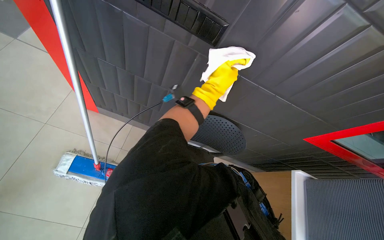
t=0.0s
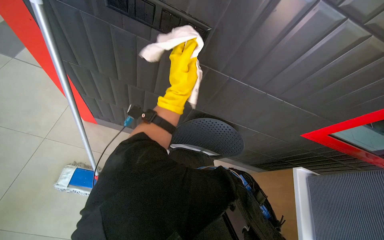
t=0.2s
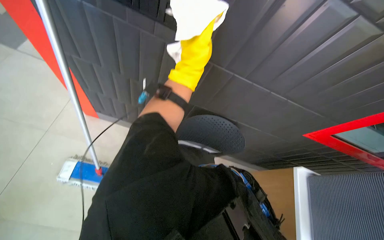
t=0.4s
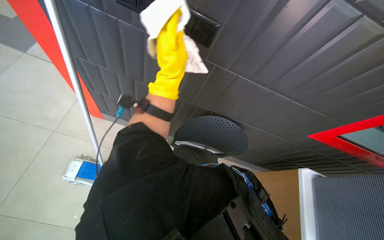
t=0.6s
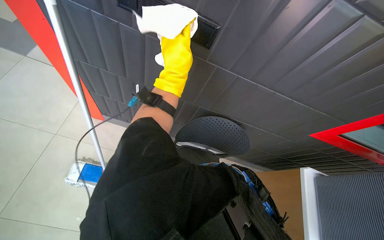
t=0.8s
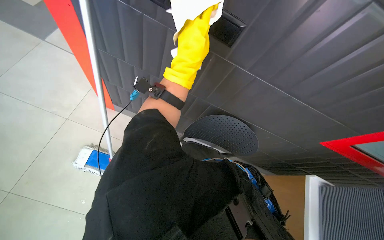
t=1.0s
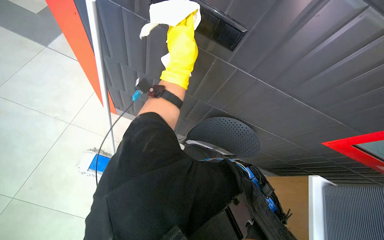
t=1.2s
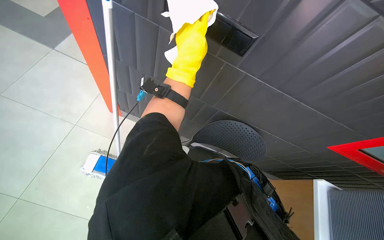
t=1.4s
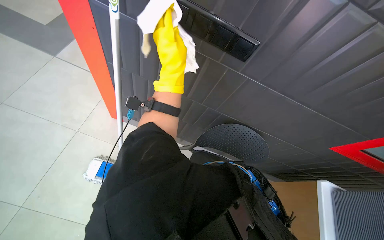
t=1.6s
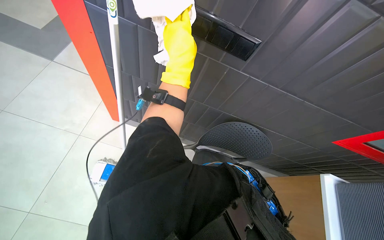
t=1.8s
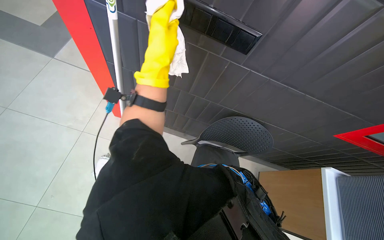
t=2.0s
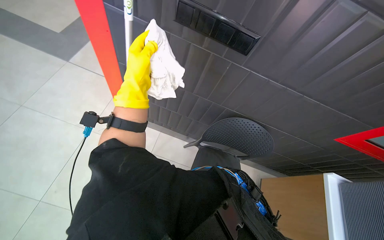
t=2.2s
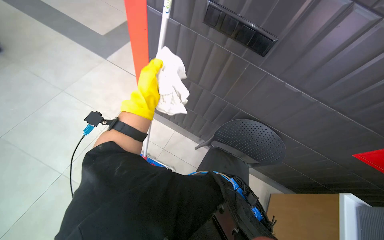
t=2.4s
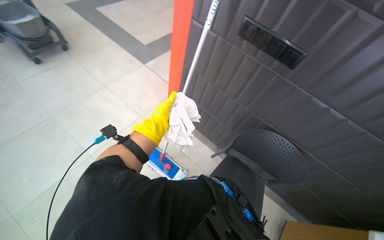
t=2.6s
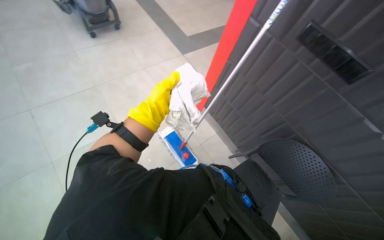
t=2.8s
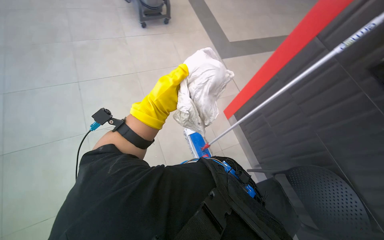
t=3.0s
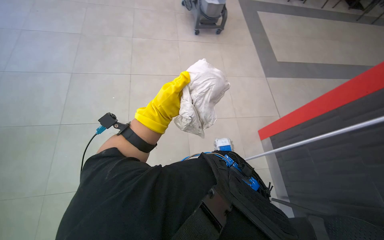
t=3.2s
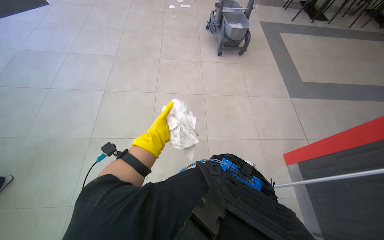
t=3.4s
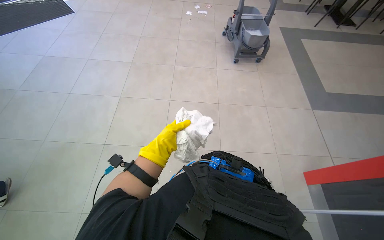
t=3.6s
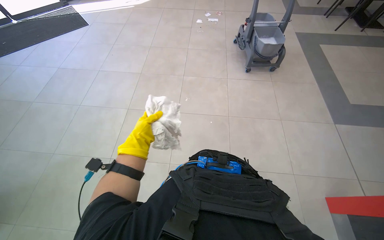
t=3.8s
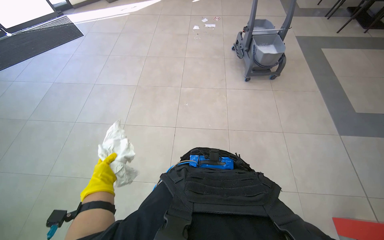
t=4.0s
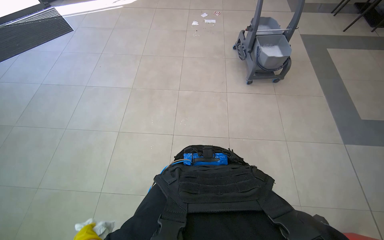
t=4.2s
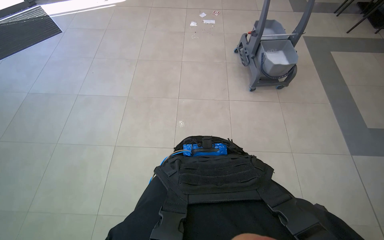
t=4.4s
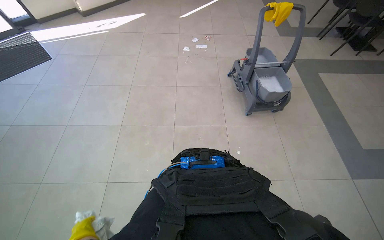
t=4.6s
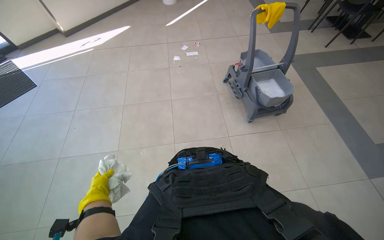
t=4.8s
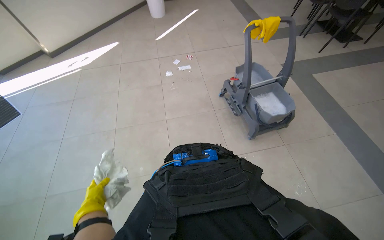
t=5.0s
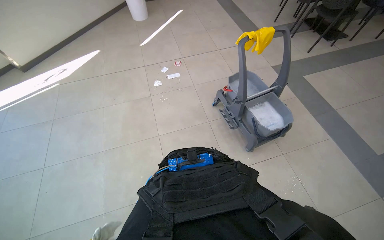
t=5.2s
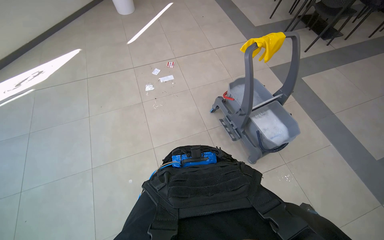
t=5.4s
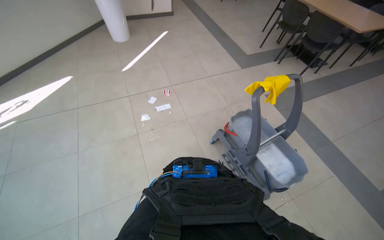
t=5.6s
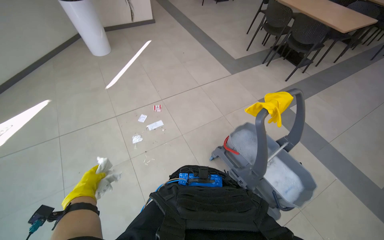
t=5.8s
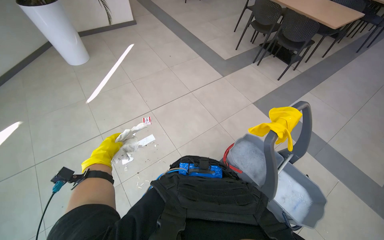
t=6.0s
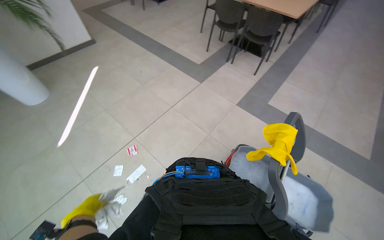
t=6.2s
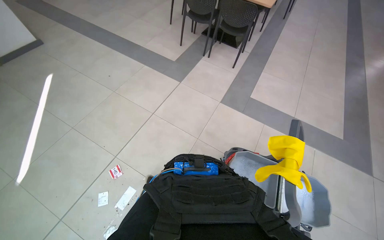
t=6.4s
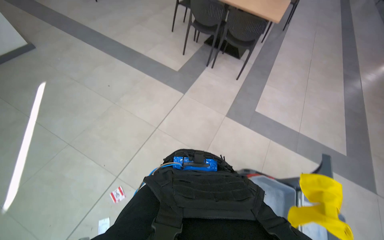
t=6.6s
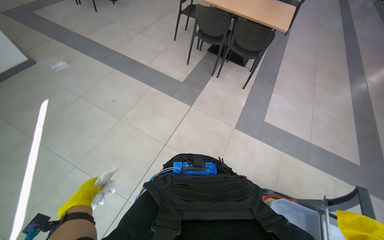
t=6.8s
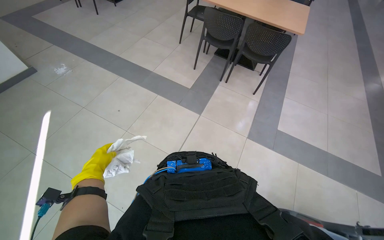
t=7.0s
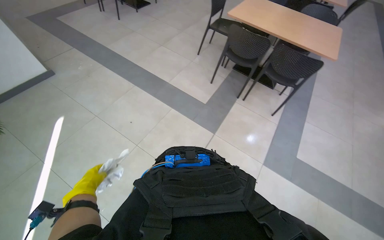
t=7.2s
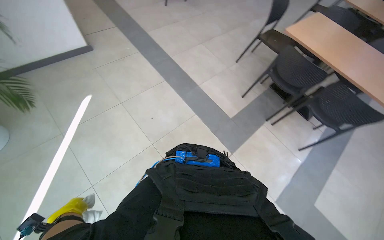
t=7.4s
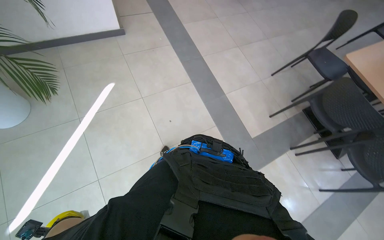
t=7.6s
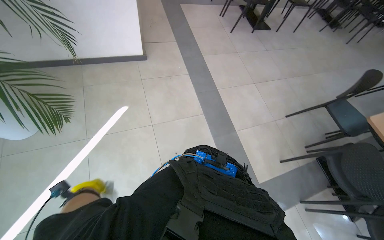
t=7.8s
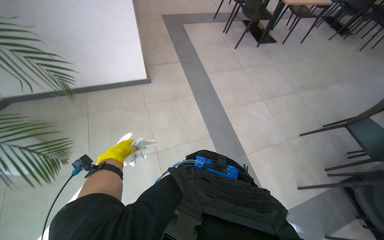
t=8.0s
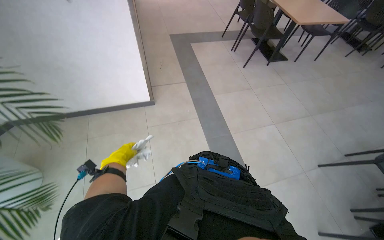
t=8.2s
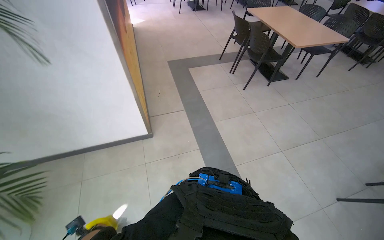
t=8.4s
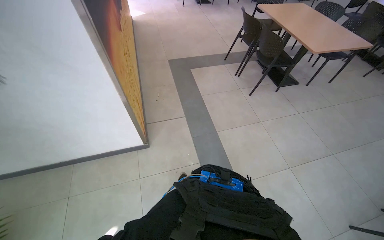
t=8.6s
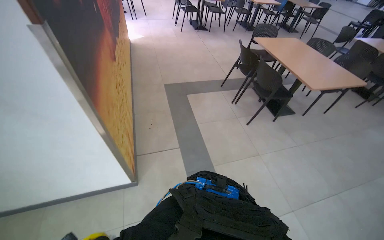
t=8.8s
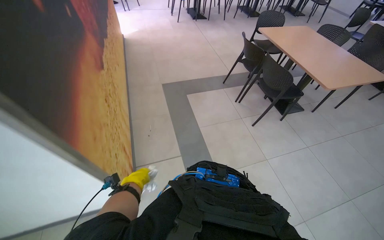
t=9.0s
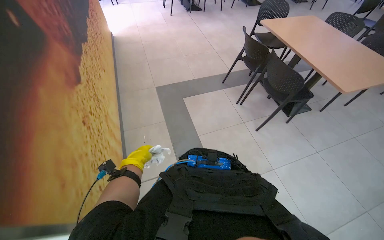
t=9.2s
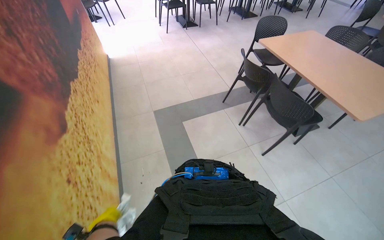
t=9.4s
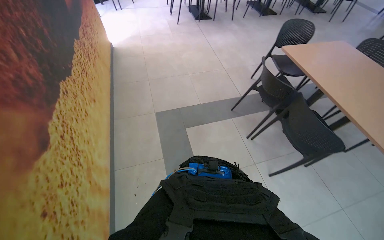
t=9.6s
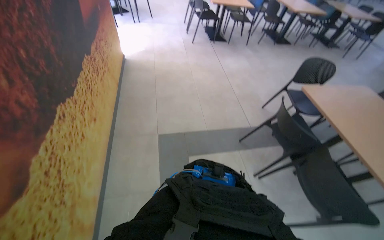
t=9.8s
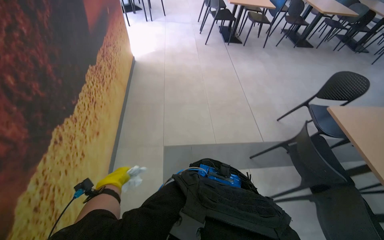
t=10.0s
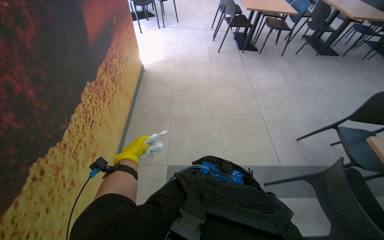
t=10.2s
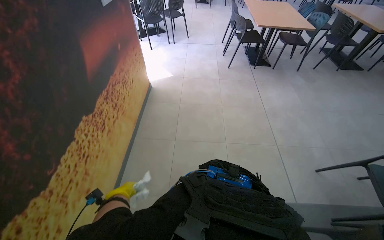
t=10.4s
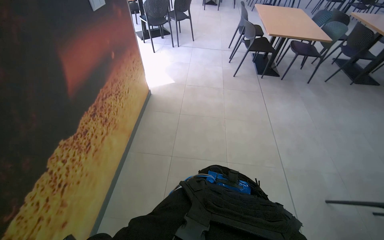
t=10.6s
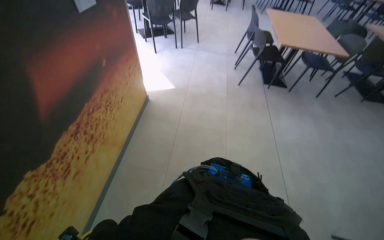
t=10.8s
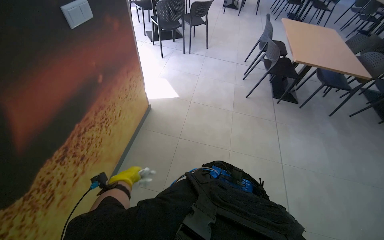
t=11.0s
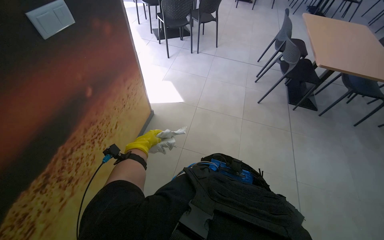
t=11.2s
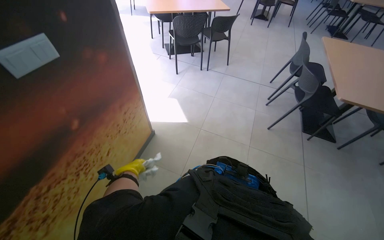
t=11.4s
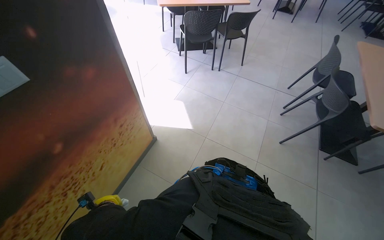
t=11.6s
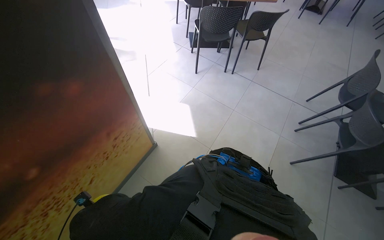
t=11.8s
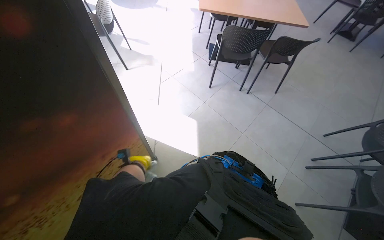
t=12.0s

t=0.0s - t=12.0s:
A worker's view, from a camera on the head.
Job: wiping surfaces.
The whole recording: Cleaning various surfaces. The worker prepares a cloth and cleans multiple surfaces including a picture, plant, wall, window, table, and chair.
t=0.0s - t=1.6s: The left hand travels to the left and nearer to the camera by approximately 30 cm.
t=1.6s - t=3.0s: The wearer moves about 50 cm. The head rotates roughly 50 degrees to the left.
t=3.0s - t=4.4s: The camera is carried approximately 90 cm. The wearer's head swings approximately 30 degrees to the left.
t=4.4s - t=6.0s: The wearer moves approximately 1.5 m. The head turns to the right by some 40 degrees.
t=6.0s - t=7.6s: The camera travels roughly 1.5 m.
t=7.6s - t=9.0s: The camera is carried about 1.5 m. The view tips upward by some 15 degrees.
t=9.0s - t=10.4s: The head travels about 1.5 m. The head turns to the left by some 20 degrees.
t=10.4s - t=12.0s: The camera travels some 1.5 m. The head rotates roughly 40 degrees to the left.

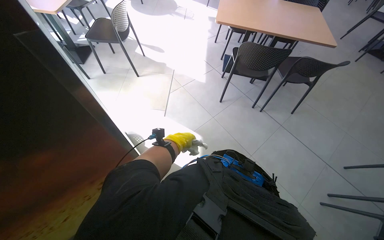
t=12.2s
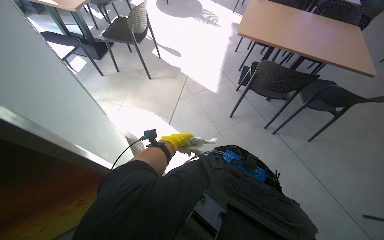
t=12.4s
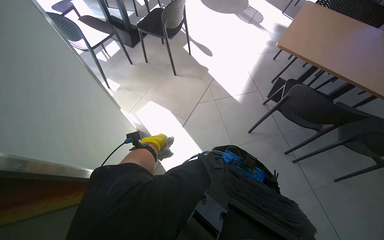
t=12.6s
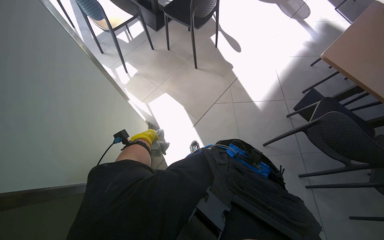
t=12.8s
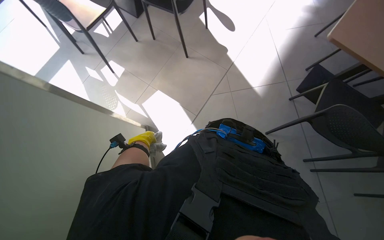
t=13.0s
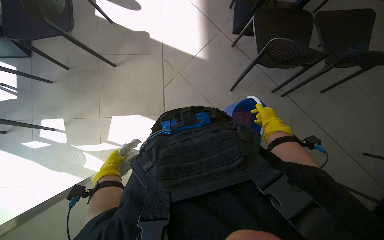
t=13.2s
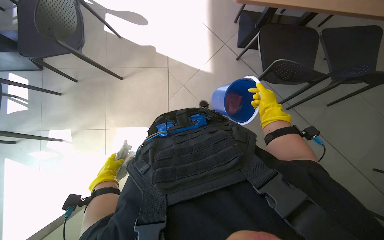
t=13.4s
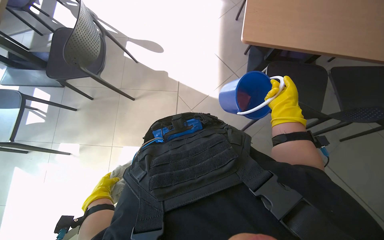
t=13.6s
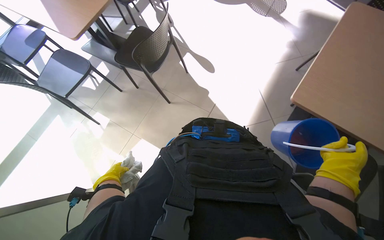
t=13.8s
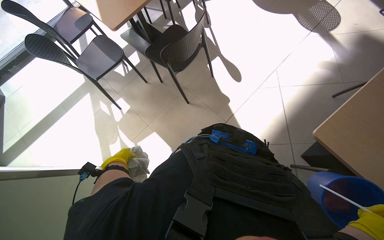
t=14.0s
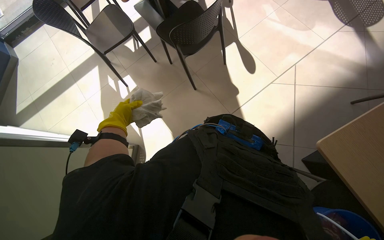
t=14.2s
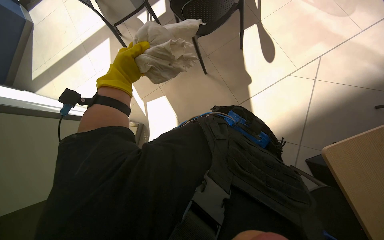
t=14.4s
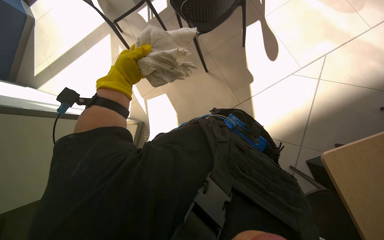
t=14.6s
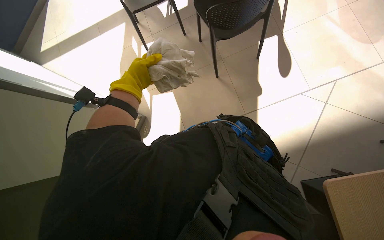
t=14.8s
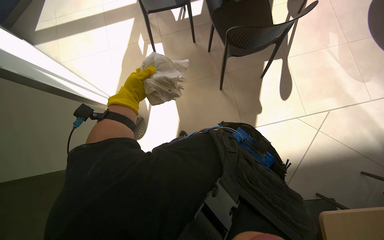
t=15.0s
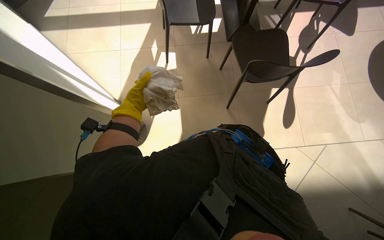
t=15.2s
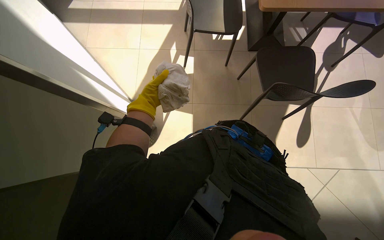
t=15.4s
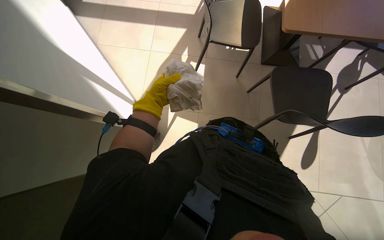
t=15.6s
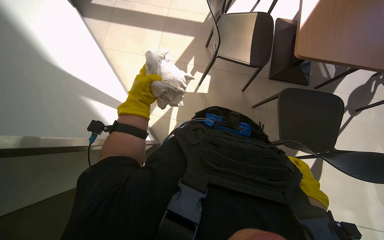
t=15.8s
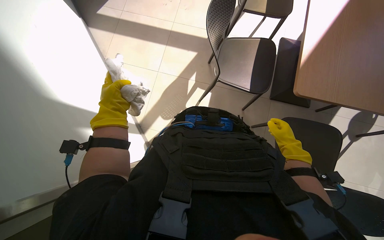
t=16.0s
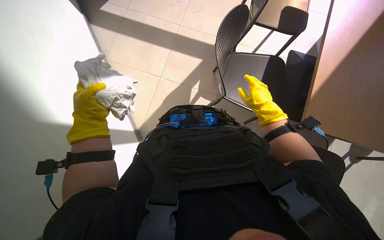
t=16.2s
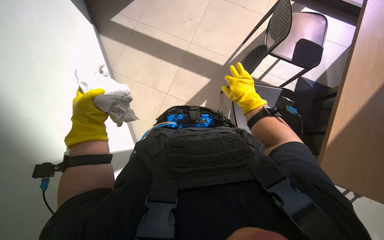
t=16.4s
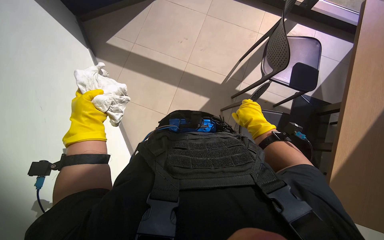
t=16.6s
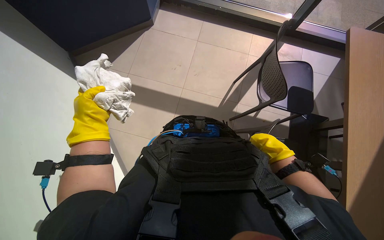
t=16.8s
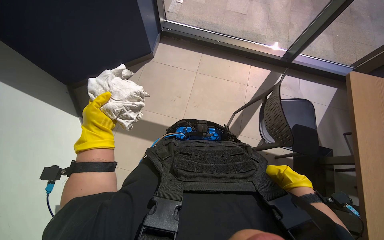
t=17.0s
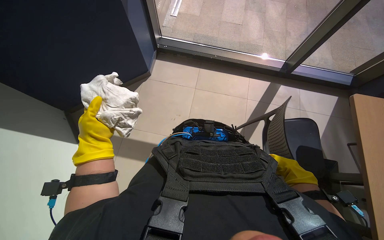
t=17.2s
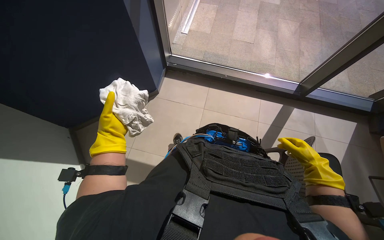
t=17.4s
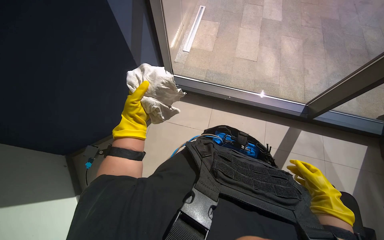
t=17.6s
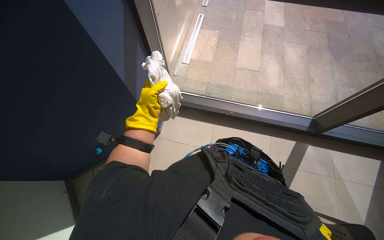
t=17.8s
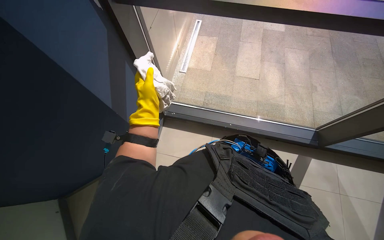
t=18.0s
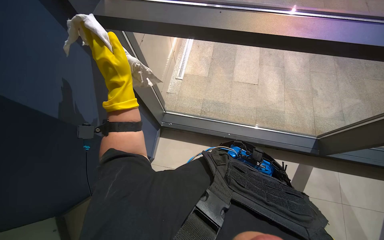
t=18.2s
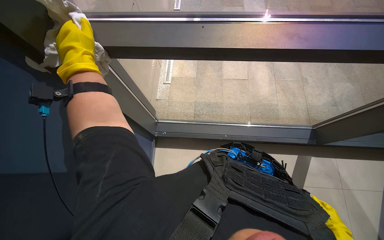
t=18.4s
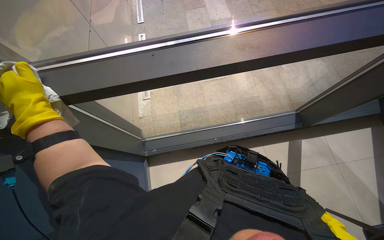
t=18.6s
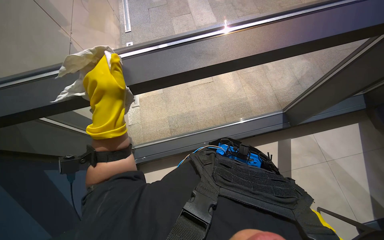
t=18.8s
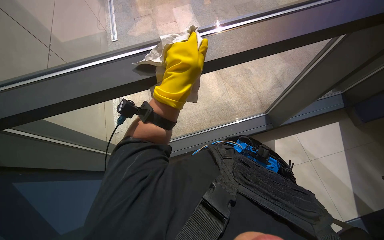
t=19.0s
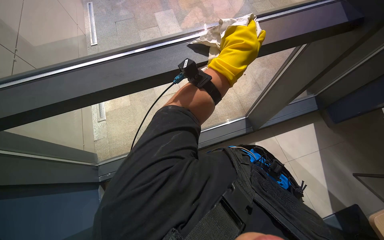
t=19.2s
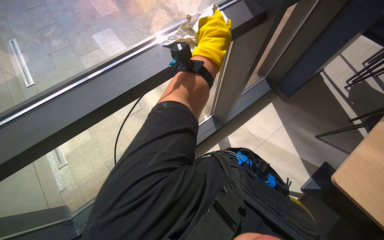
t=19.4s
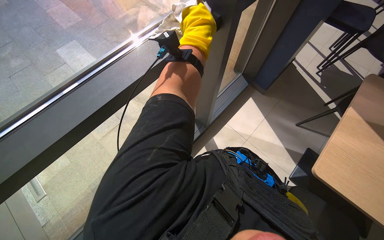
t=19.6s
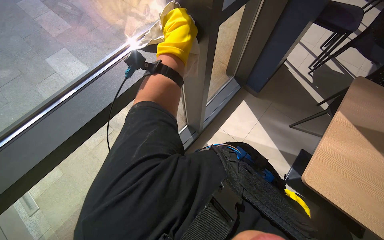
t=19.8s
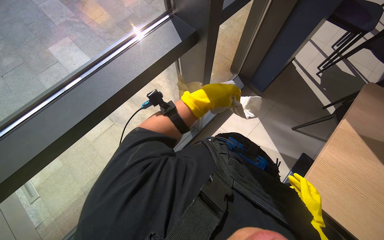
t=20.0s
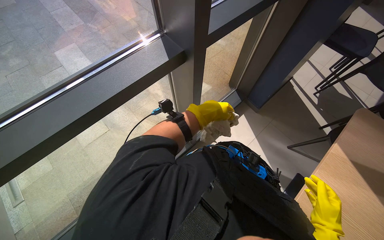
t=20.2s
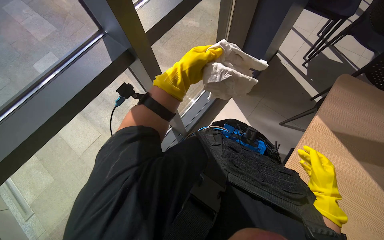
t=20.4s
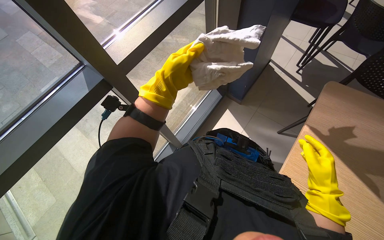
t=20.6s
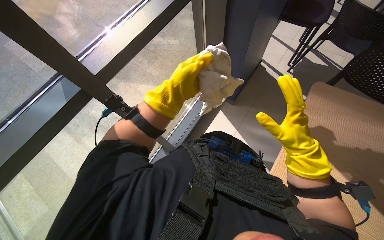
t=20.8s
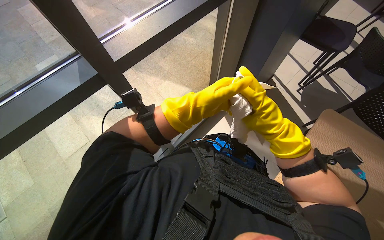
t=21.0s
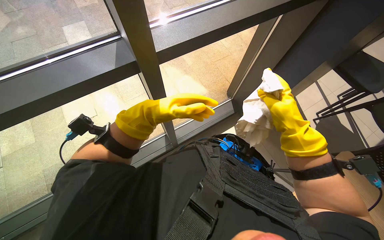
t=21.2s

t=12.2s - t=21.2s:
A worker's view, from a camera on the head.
Job: wiping surfaces.
The whole recording: Cleaning various surfaces. The worker prepares a cloth and cleans multiple surfaces including a picture, plant, wall, window, table, and chair.
t=13.8s - t=15.2s: The scene turns some 50 degrees clockwise in the picture.
t=15.2s - t=16.6s: The head travels roughly 60 cm. Everything in view rotates about 30 degrees clockwise.
t=16.6s - t=18.2s: The view tilts roughly 15 degrees upward. The left hand heads up the picture, covering approximately 20 cm.
